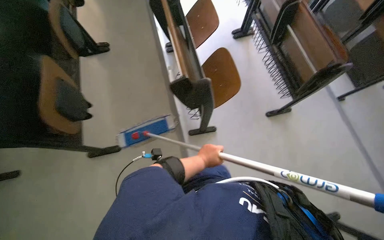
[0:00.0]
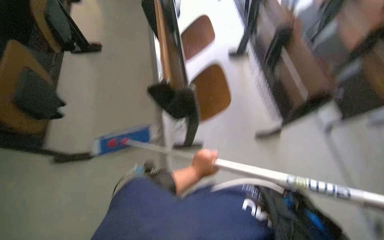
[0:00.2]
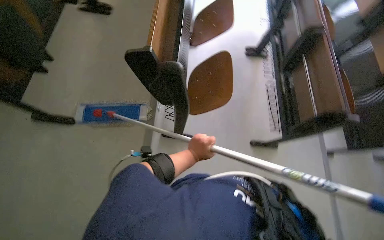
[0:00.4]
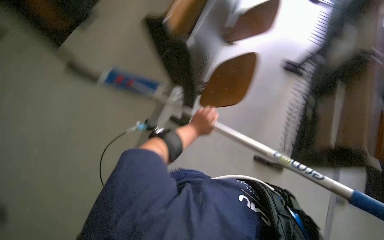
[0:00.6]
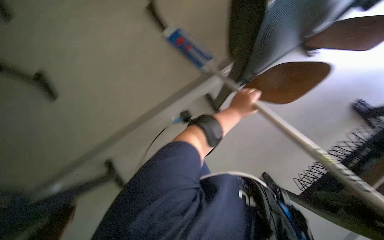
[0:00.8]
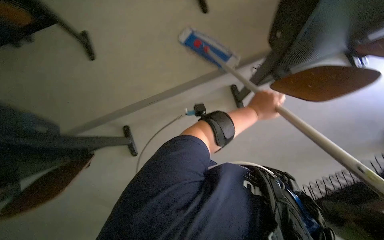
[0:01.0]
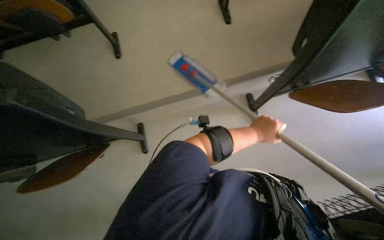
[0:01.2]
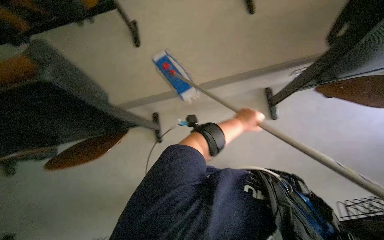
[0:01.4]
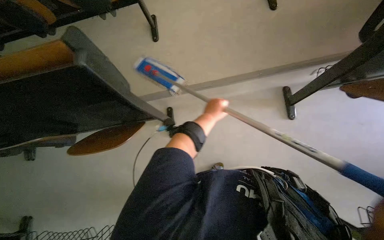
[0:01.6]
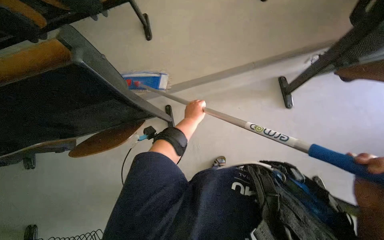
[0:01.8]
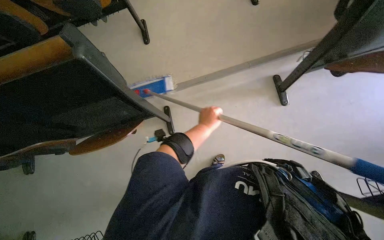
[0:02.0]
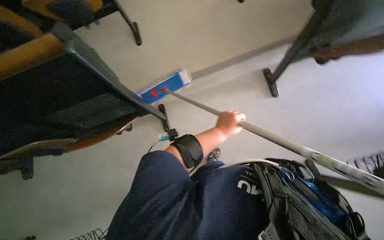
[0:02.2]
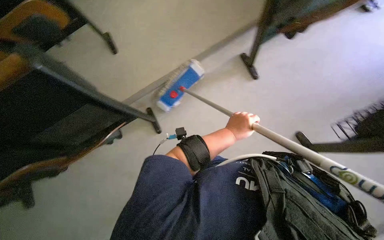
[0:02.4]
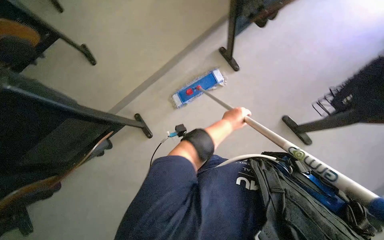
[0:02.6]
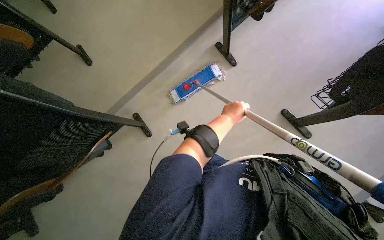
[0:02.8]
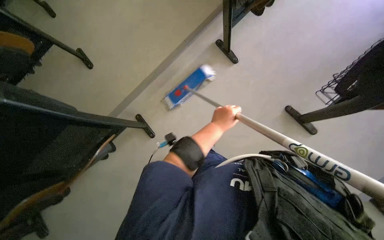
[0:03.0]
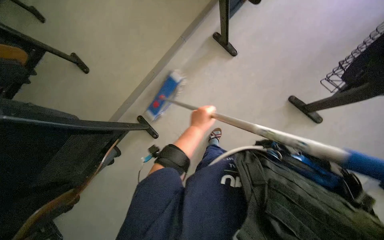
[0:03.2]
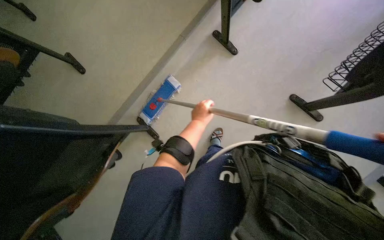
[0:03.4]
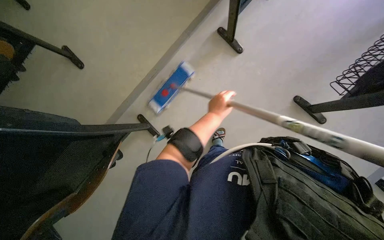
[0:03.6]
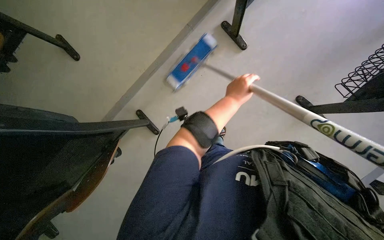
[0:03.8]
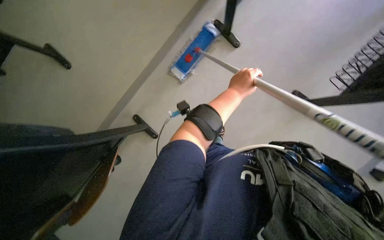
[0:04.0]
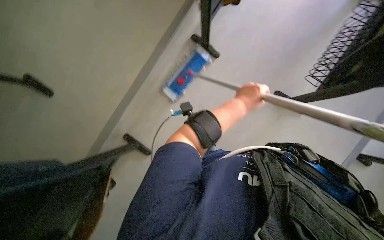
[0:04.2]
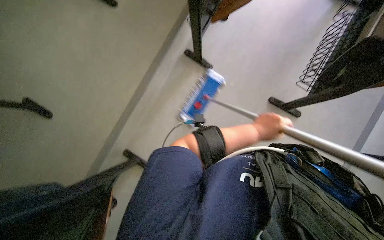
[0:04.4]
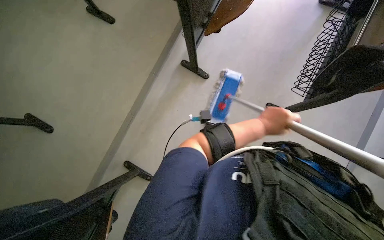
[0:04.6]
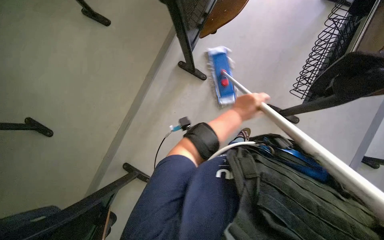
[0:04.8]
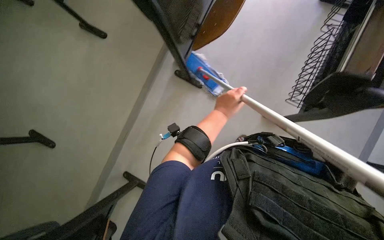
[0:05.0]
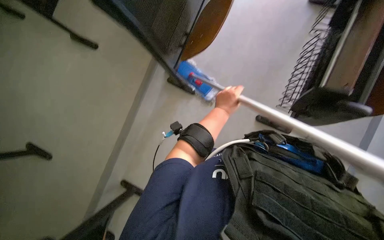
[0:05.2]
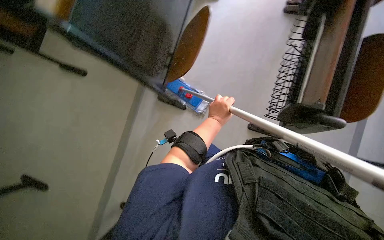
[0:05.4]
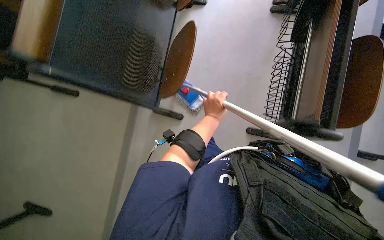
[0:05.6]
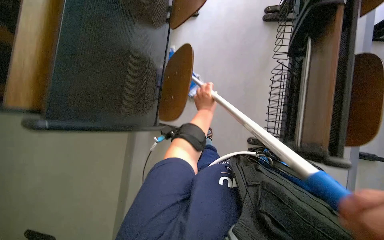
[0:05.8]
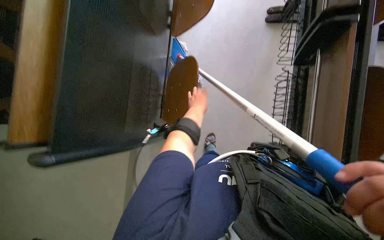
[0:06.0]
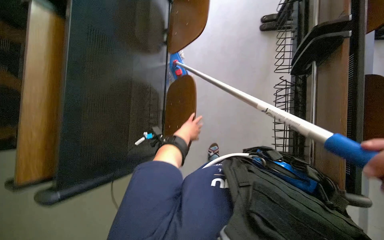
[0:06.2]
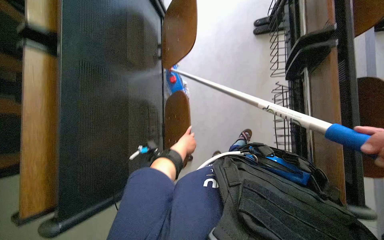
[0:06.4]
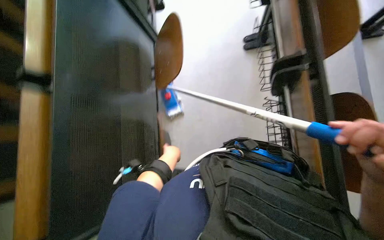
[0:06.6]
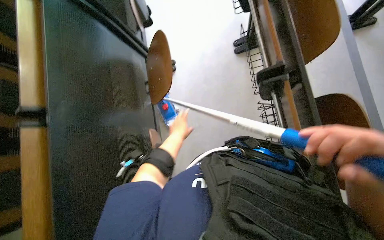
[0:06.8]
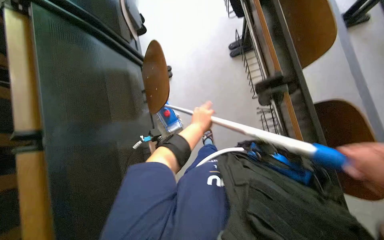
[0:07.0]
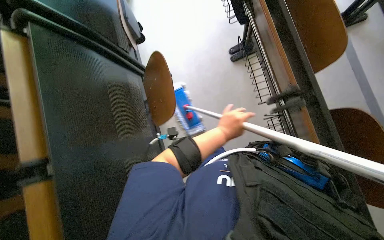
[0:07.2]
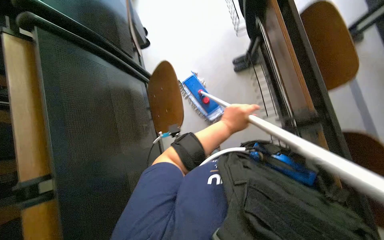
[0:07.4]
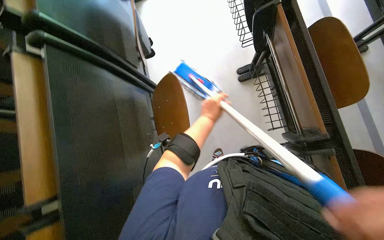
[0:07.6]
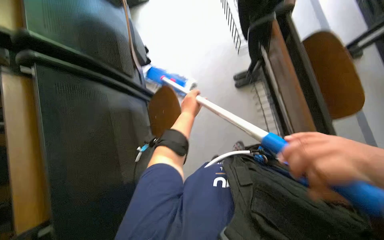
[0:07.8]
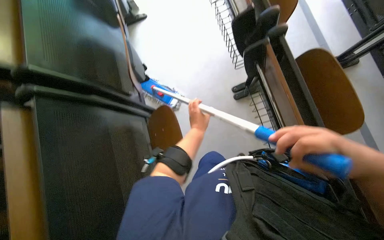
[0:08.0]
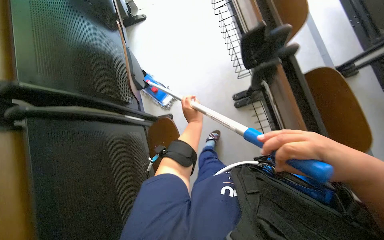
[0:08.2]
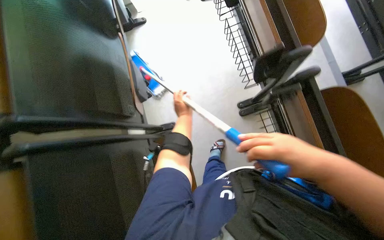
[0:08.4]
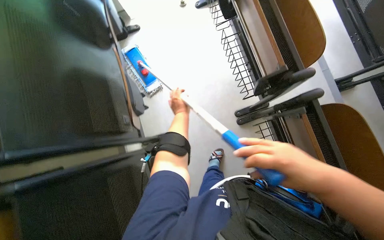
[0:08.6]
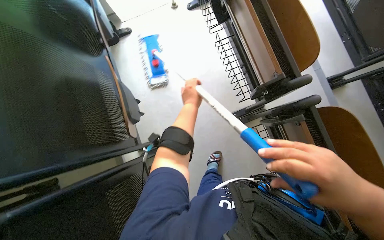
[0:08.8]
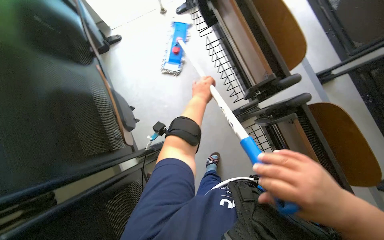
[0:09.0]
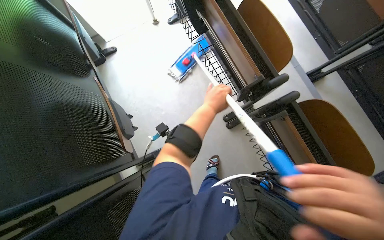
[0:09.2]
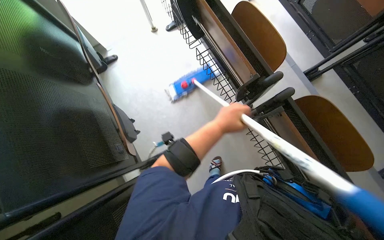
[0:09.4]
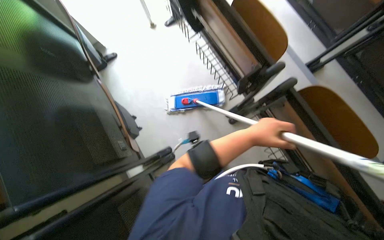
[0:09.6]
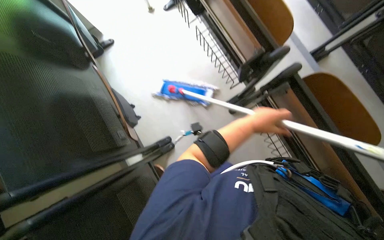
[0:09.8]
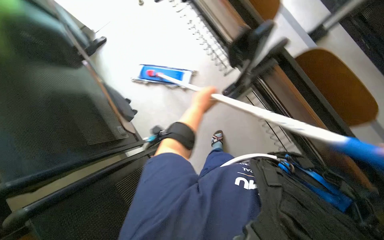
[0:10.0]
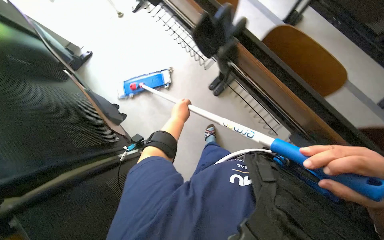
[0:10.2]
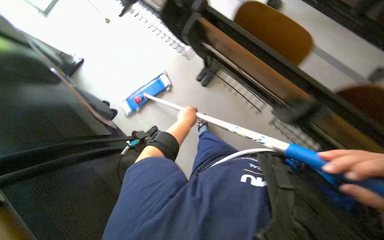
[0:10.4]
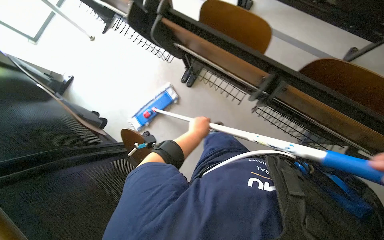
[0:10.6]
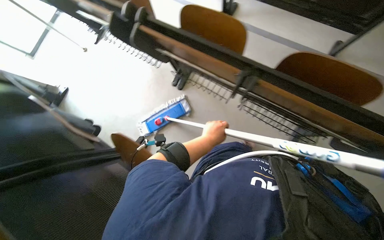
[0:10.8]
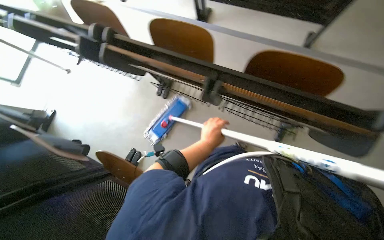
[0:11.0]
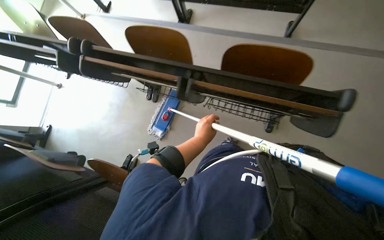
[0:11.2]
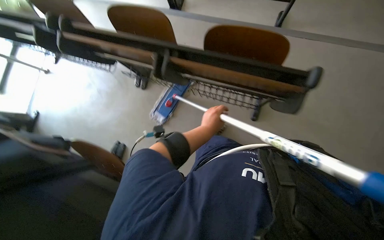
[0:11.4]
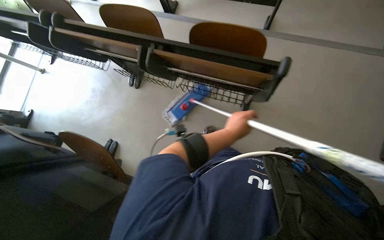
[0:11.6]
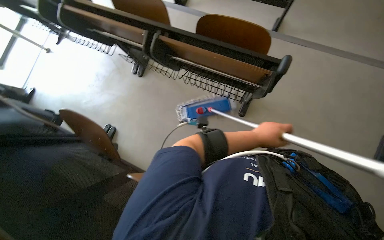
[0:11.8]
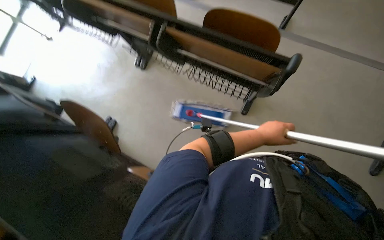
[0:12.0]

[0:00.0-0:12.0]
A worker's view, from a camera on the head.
Job: mopping floor.
The whole recording: Mopping classroom floor. The worker prepares the mop and then mops the classroom floor between the desks.
0.0 to 1.6 s: The scene turns about 35 degrees clockwise in the picture.
1.6 to 3.0 s: The left hand goes roughly 15 cm nearer to the camera.
3.0 to 4.4 s: The left hand moves to the right, approximately 10 cm.
4.4 to 6.0 s: The left hand moves up the picture, approximately 35 cm.
6.0 to 7.6 s: The left hand travels to the left and back again, some 5 cm each way.
7.6 to 9.0 s: The left hand is displaced up the picture by about 40 cm.
9.0 to 10.4 s: The left hand travels down the picture by roughly 40 cm, and moves some 20 cm to the right and comes back.
10.4 to 12.0 s: The wearer moves some 60 cm.

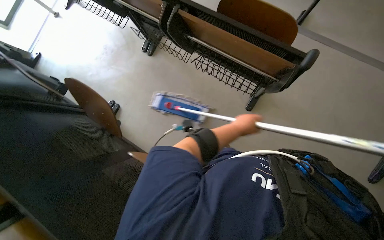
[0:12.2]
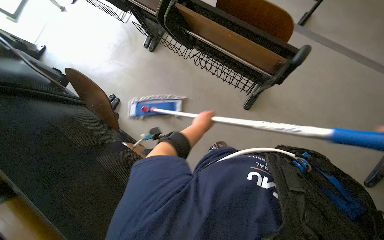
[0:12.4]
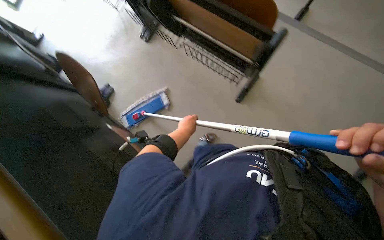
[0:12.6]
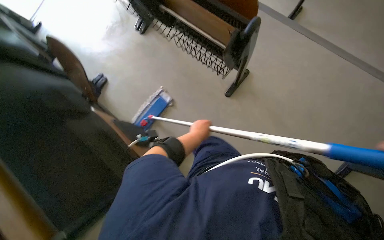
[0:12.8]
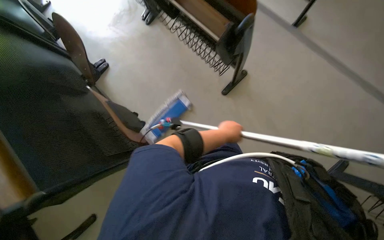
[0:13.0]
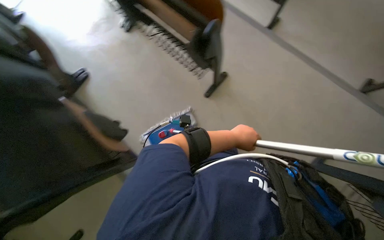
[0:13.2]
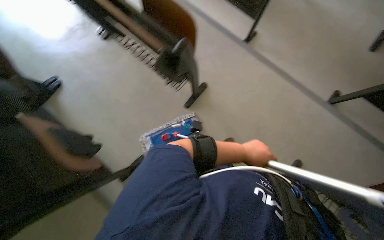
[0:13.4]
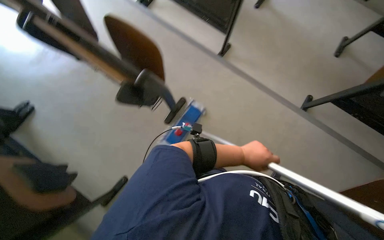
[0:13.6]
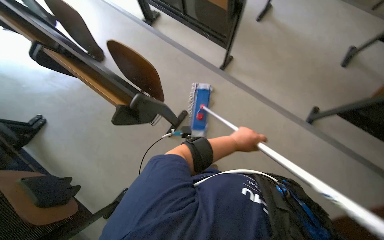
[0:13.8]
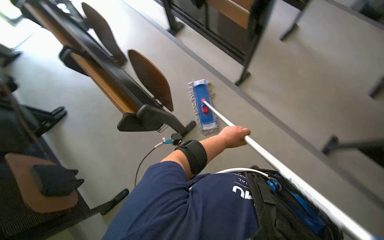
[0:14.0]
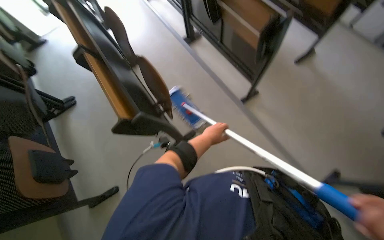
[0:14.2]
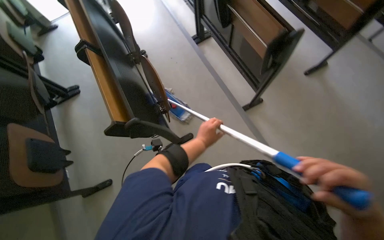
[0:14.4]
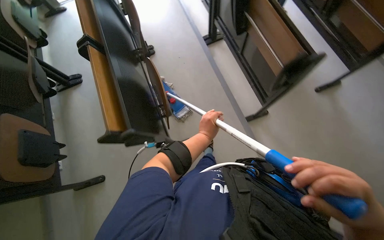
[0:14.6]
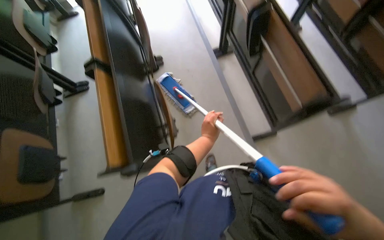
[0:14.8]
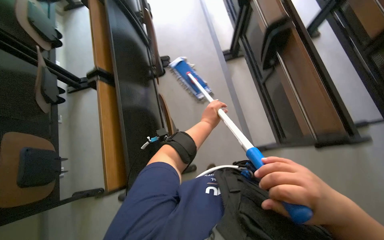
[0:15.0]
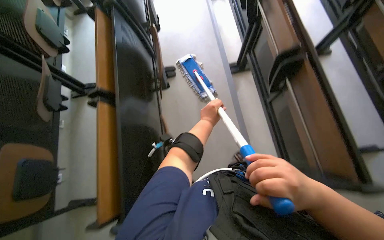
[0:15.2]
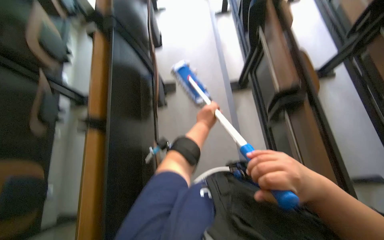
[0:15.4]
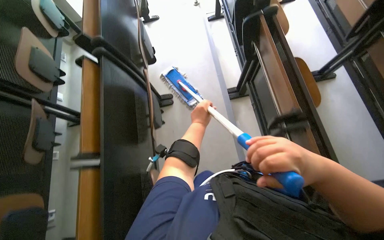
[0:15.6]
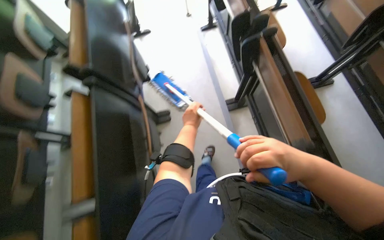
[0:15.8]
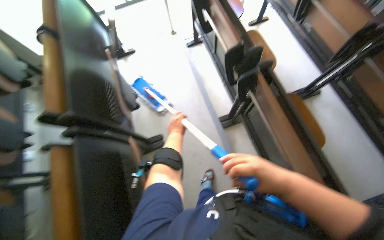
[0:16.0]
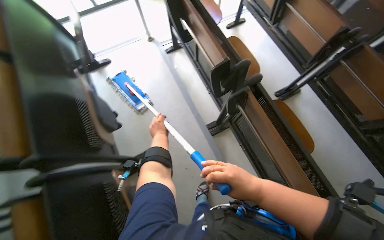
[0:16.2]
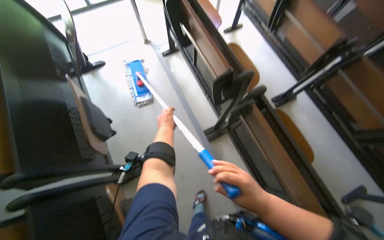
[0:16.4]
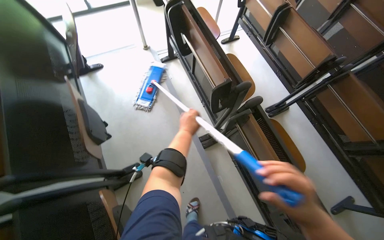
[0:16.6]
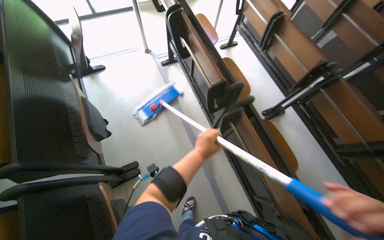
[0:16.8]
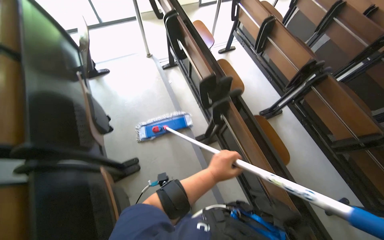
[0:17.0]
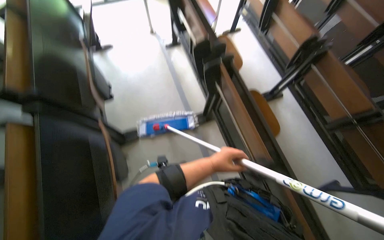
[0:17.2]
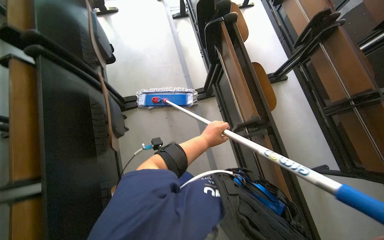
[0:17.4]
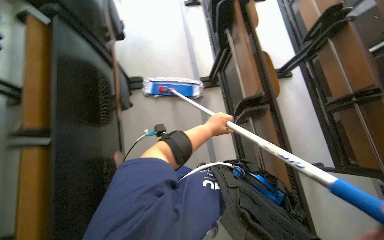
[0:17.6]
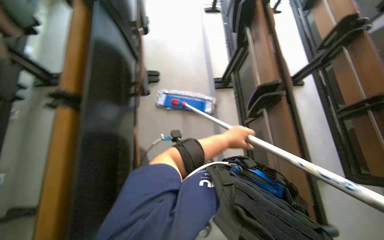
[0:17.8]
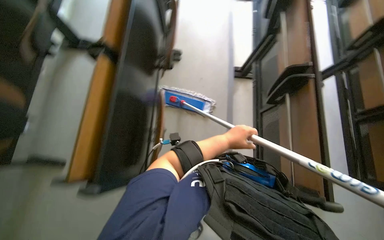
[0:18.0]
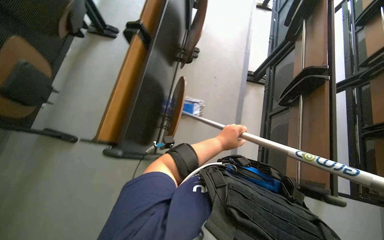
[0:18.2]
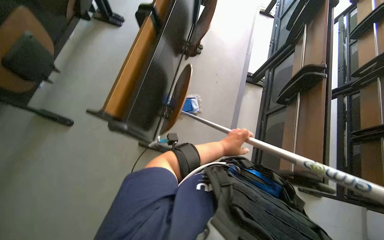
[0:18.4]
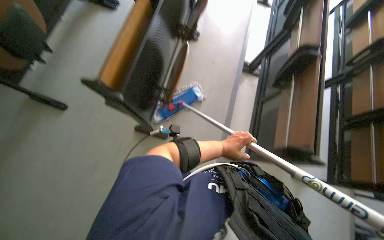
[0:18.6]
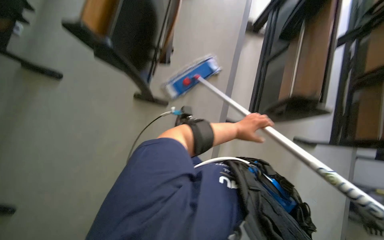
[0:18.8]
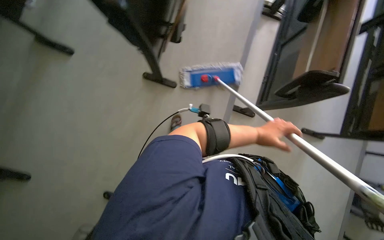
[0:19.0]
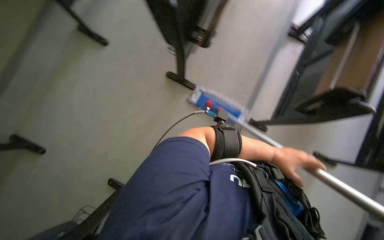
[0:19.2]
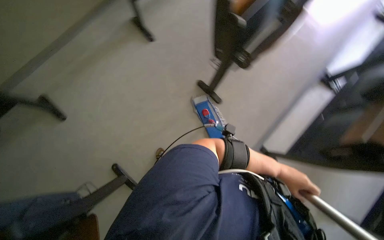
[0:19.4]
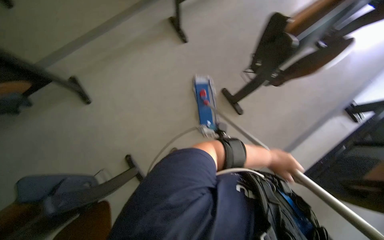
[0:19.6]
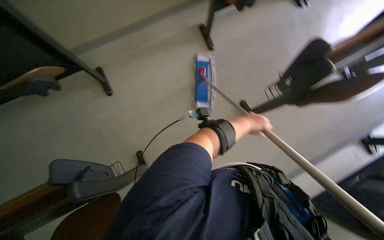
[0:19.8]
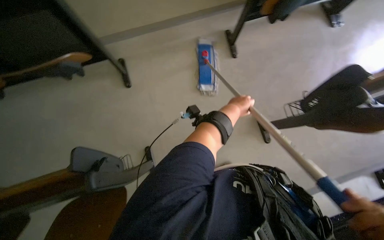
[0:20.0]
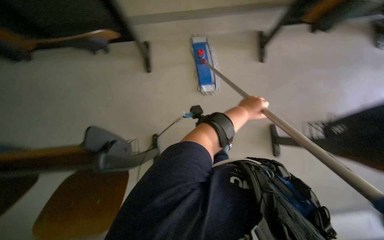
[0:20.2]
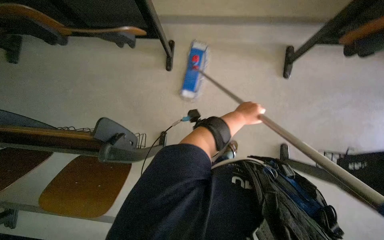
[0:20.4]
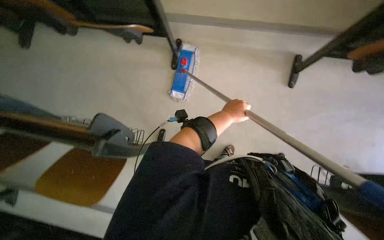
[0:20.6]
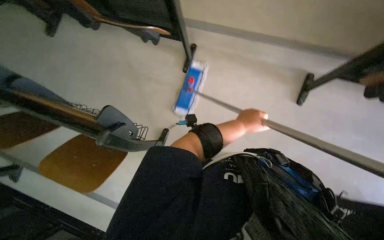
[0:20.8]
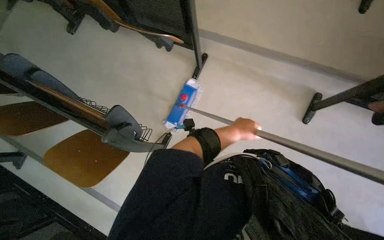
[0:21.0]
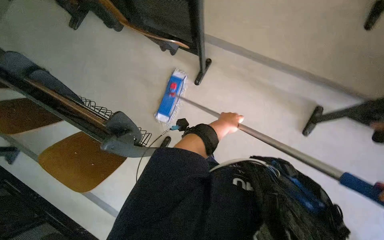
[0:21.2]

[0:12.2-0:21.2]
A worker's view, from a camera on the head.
Job: mopping floor.
The whole recording: Mopping classroom floor. The worker prepares the mop and then mops the classroom floor between the desks.
12.2 to 13.8 s: The left hand goes to the left and returns, approximately 15 cm each way.
13.8 to 15.2 s: The camera travels about 60 cm. The wearer looks about 45 degrees further to the left.
15.2 to 16.6 s: The head travels roughly 80 cm. The head turns to the right by approximately 15 degrees.
16.6 to 18.2 s: The camera is carried some 1 m. The scene turns some 35 degrees clockwise in the picture.
18.2 to 19.8 s: The head travels roughly 80 cm. The scene turns roughly 55 degrees clockwise in the picture.
19.8 to 21.2 s: The head rotates approximately 55 degrees to the left.
